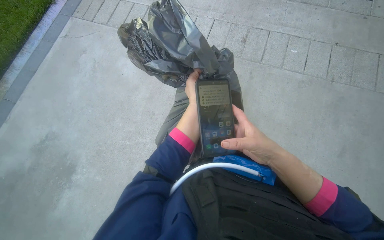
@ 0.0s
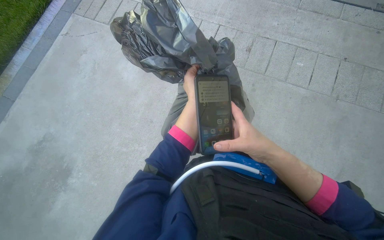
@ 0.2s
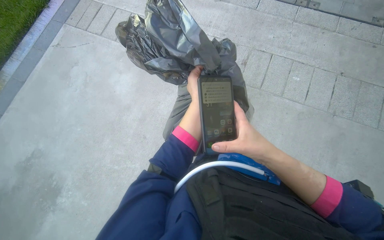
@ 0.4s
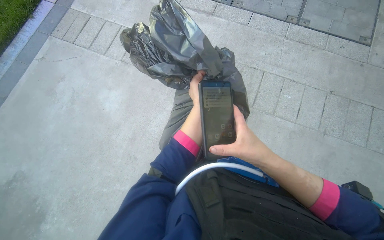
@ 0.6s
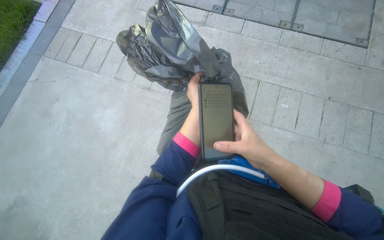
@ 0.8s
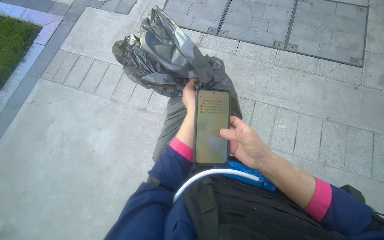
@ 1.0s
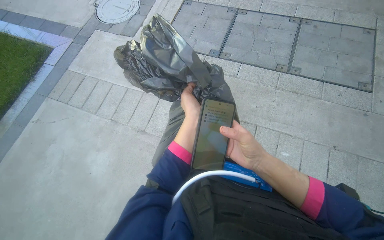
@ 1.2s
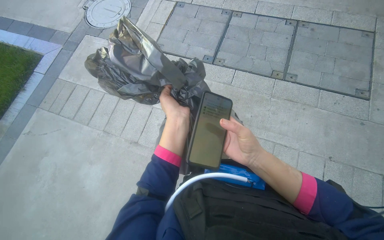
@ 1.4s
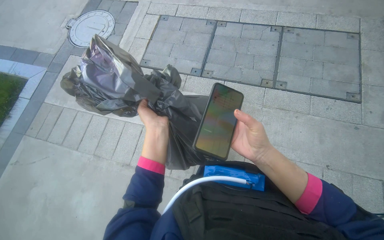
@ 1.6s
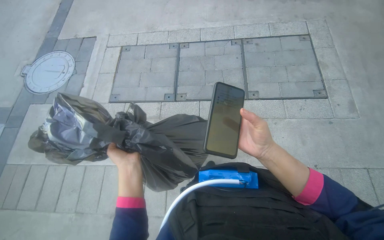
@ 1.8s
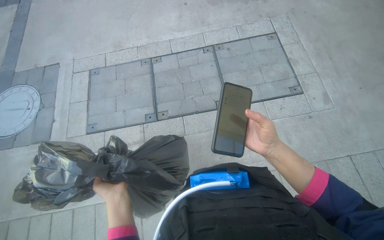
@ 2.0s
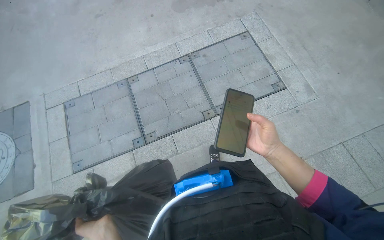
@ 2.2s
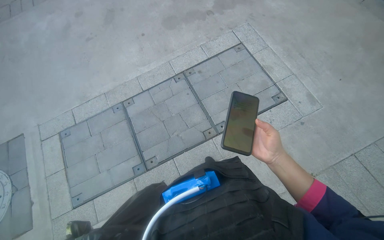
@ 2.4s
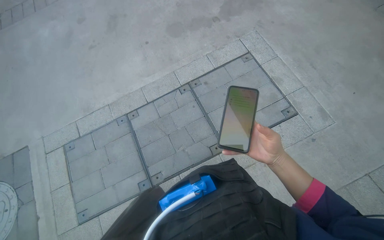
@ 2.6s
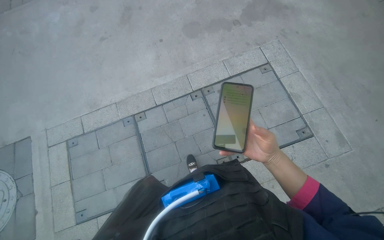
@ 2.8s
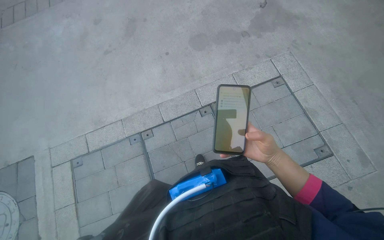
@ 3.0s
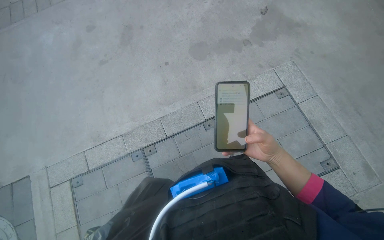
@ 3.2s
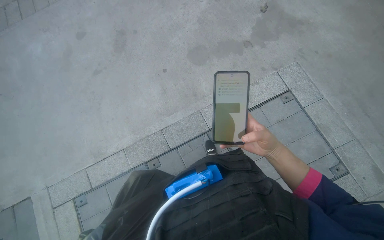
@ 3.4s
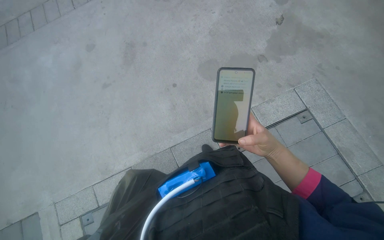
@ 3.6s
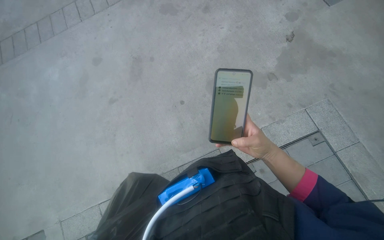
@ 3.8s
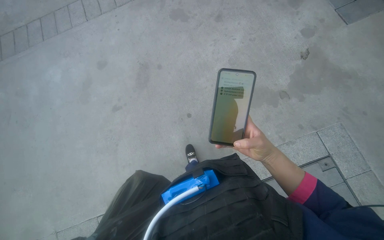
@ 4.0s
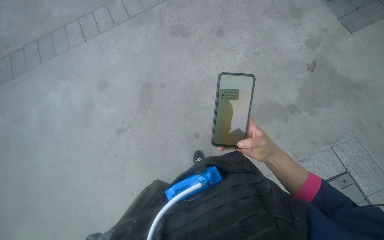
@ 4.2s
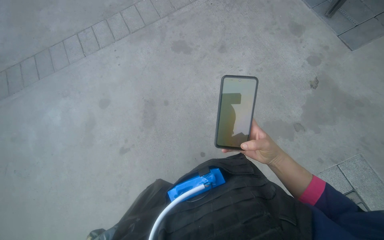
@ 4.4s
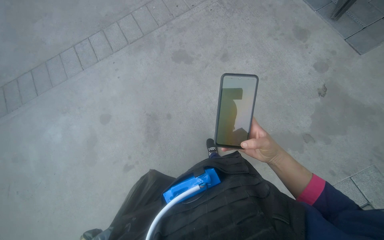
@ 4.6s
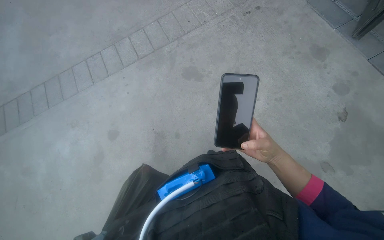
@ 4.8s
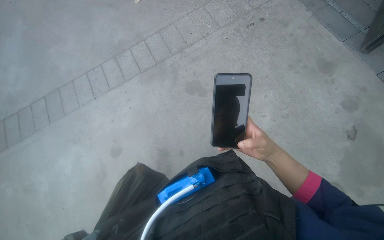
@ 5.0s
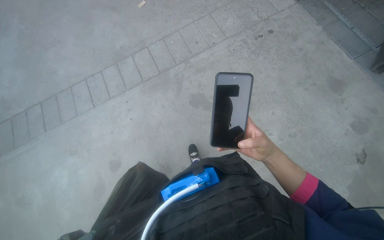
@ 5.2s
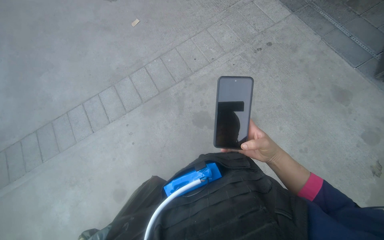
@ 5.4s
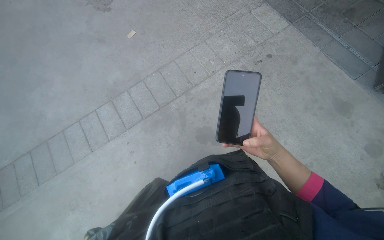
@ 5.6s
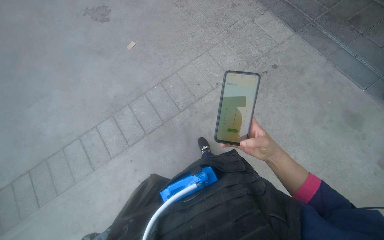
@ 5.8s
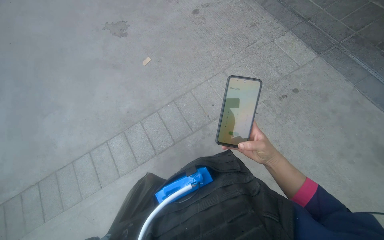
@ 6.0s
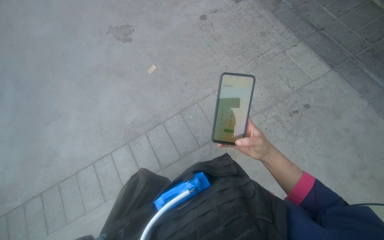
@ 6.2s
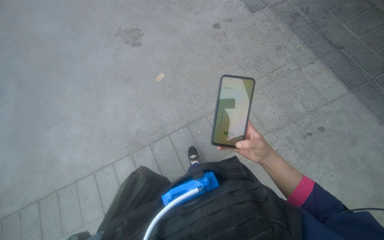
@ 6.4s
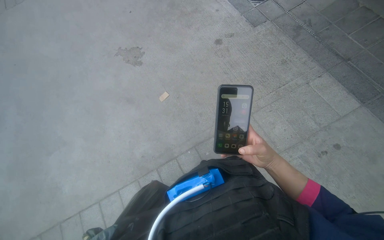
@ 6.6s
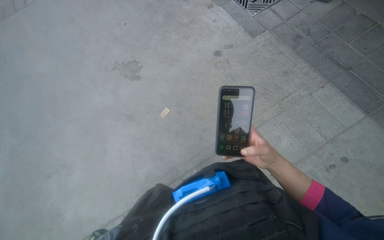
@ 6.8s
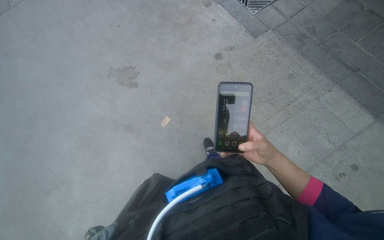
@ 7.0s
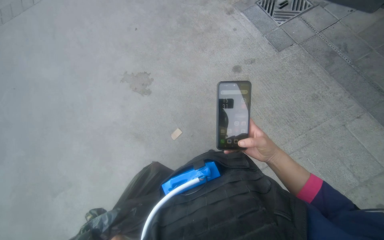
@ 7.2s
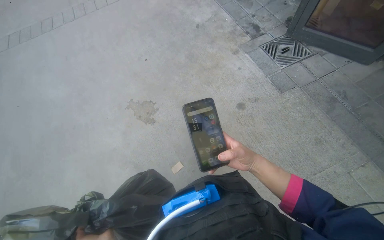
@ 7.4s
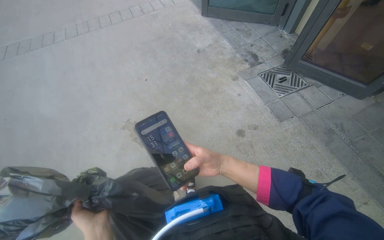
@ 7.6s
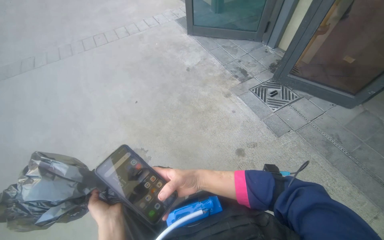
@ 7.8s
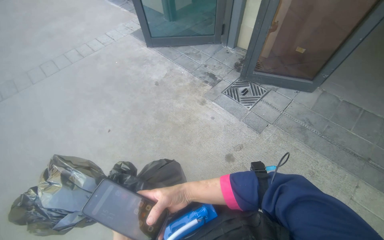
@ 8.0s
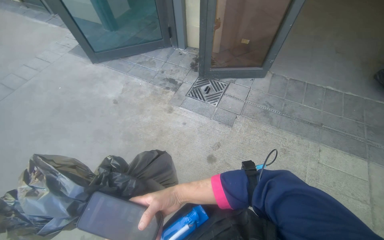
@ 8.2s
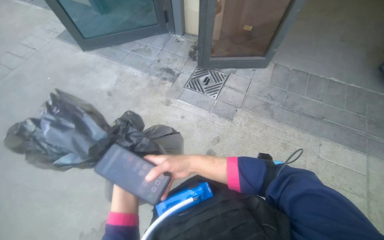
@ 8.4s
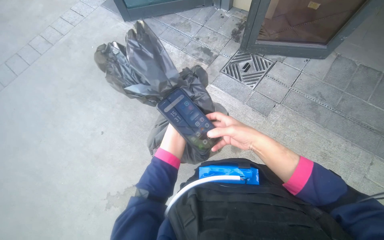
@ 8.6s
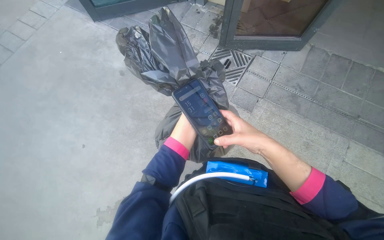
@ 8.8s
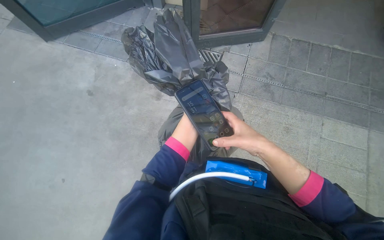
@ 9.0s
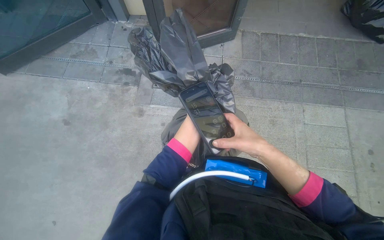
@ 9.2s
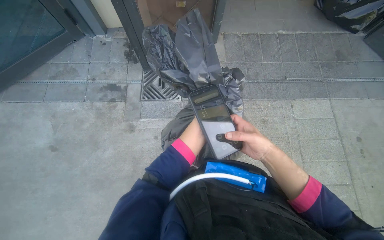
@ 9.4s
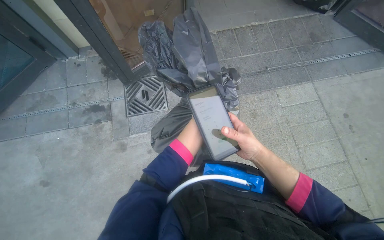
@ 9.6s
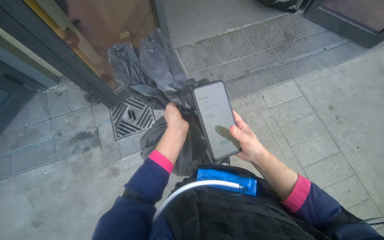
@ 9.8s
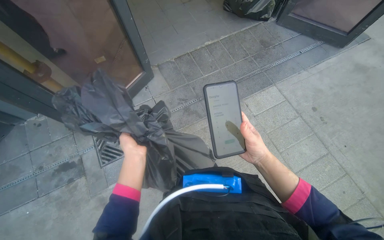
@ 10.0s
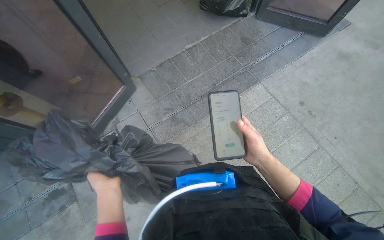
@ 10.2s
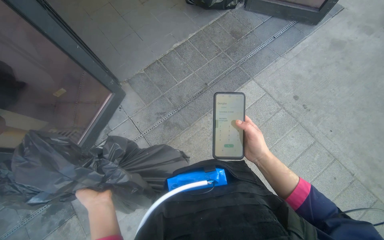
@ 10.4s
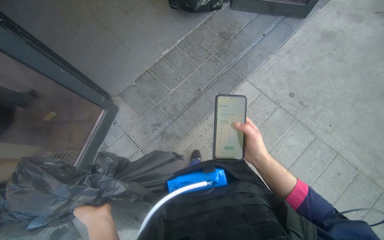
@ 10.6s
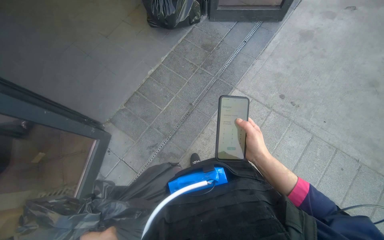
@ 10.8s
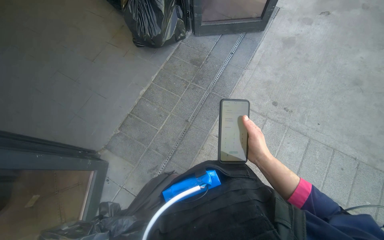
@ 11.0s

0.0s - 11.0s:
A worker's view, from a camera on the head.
Job: managing trash.
The whole recording: Transporting trash and items. The worker carries a trash bag and other items, moving through the building, opening doors, and descending stairs.
0.0s - 1.6s: The camera is carried some 1 m.
1.6s - 3.2s: The head travels about 1.5 m. The wearer looks about 40 degrees further to the right.
3.2s - 4.8s: The head travels some 1.5 m.
4.8s - 6.2s: The head travels roughly 1 m.
6.2s - 7.8s: The camera travels roughly 1.5 m. The camera pitches upward, by some 15 degrees.
7.8s - 9.4s: The wearer moves about 60 cm. The head rotates some 60 degrees to the right. The view tips downward by approximately 15 degrees.
9.4s - 11.0s: The wearer moves some 90 cm. The wearer's head swings some 60 degrees to the right.

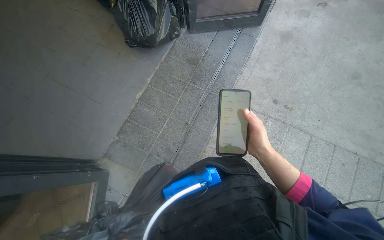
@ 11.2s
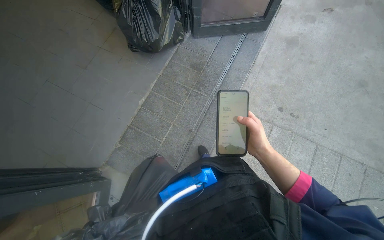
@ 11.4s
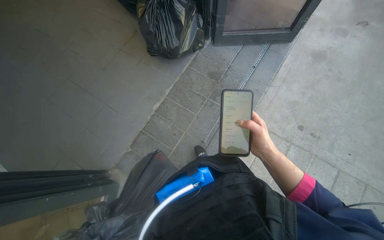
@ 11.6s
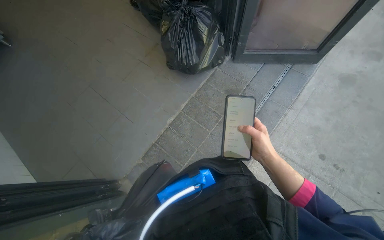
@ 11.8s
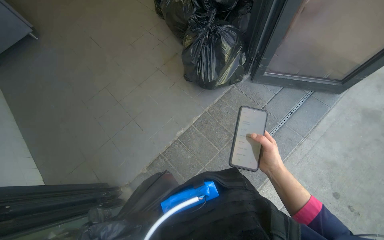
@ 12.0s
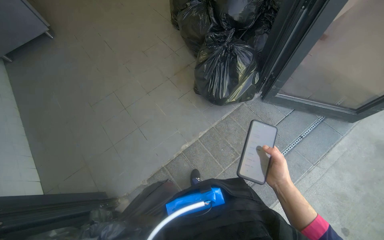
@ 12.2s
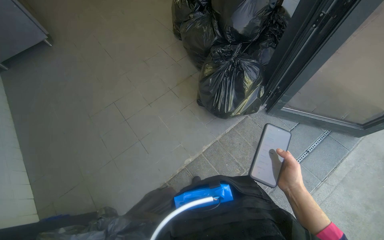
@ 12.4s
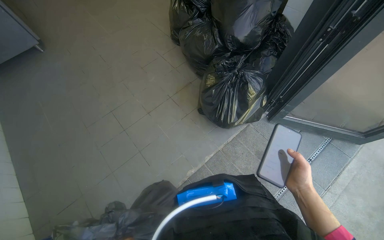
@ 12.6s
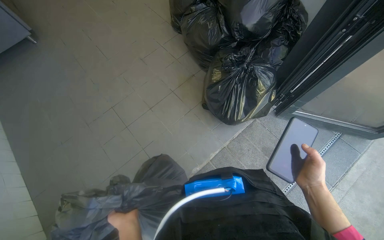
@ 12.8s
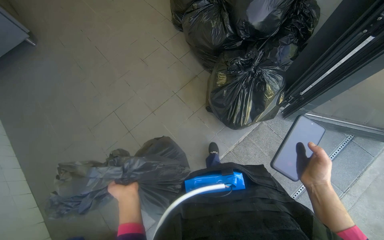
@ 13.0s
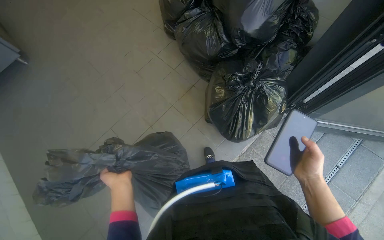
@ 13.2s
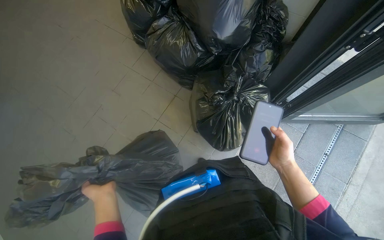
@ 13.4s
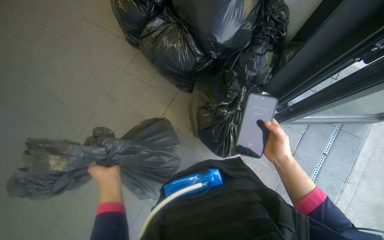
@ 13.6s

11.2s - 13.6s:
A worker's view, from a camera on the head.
Job: managing trash.
The whole recording: Transporting trash and items. The worker carries a trash bag and other items, moving through the building, opening doors, and descending stairs.
11.2s - 12.4s: The wearer moves some 60 cm.
12.4s - 13.6s: The camera is carried roughly 70 cm.

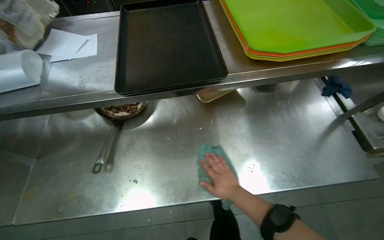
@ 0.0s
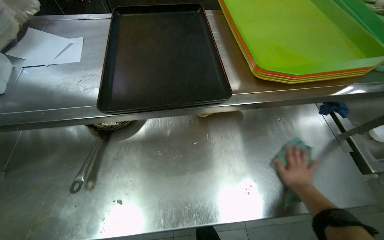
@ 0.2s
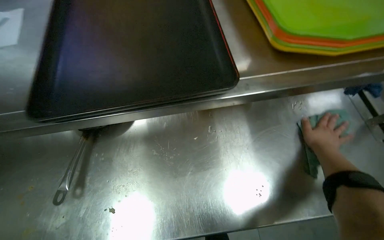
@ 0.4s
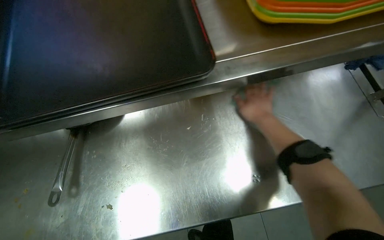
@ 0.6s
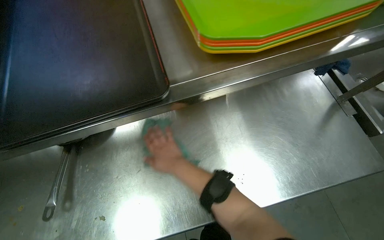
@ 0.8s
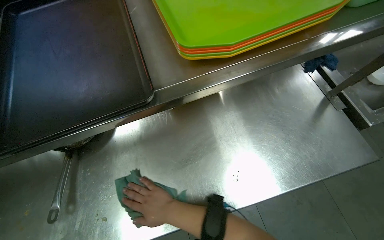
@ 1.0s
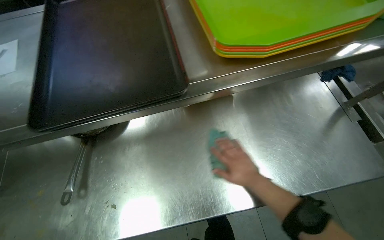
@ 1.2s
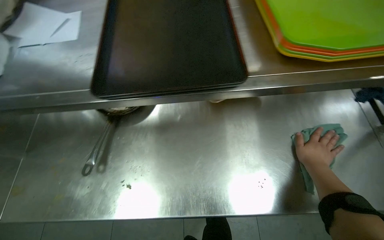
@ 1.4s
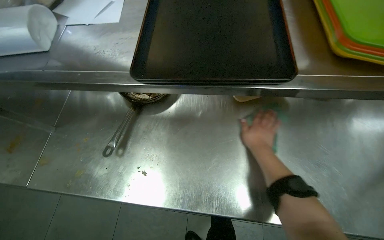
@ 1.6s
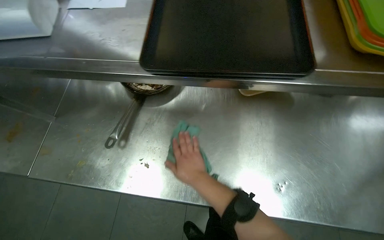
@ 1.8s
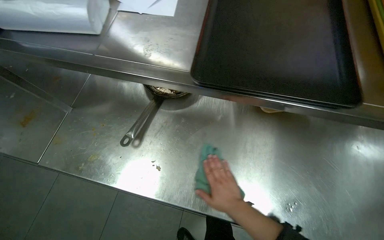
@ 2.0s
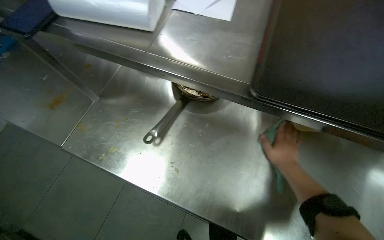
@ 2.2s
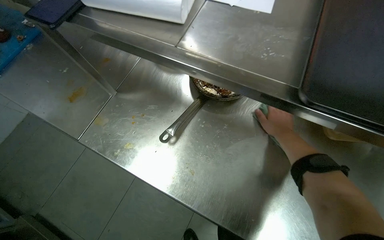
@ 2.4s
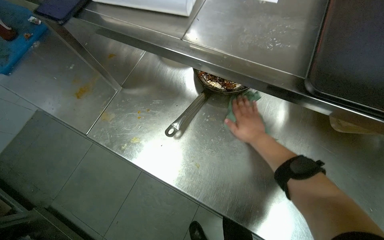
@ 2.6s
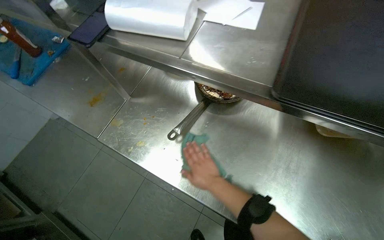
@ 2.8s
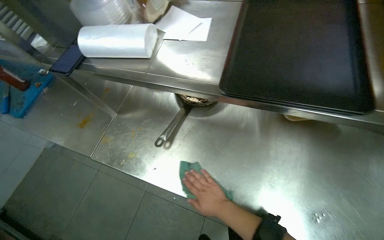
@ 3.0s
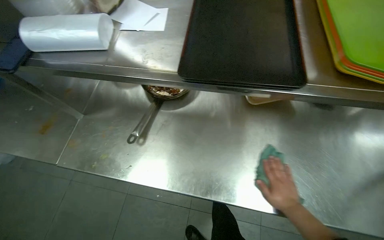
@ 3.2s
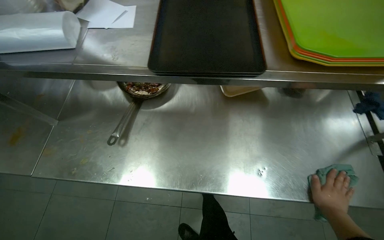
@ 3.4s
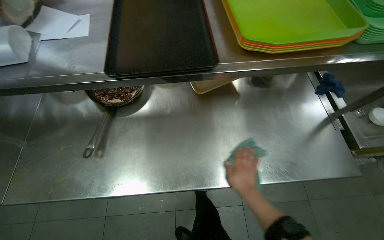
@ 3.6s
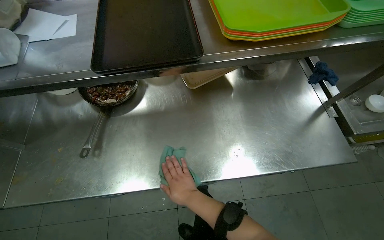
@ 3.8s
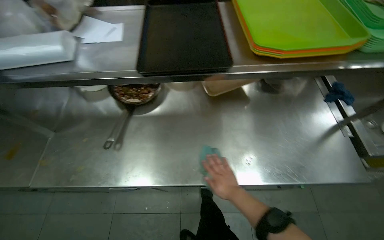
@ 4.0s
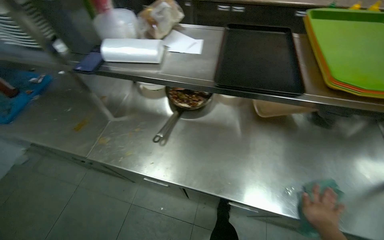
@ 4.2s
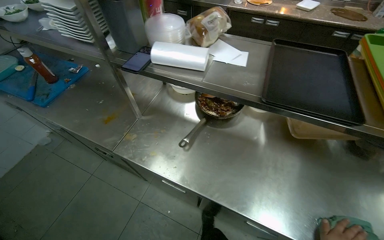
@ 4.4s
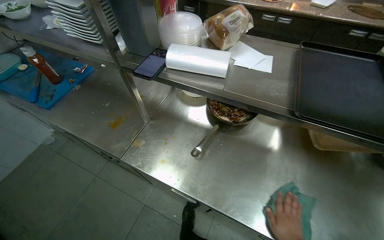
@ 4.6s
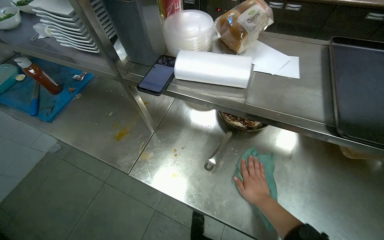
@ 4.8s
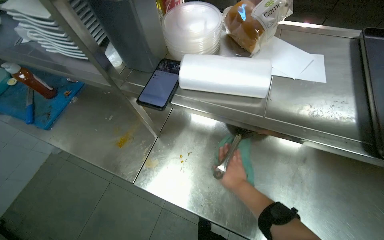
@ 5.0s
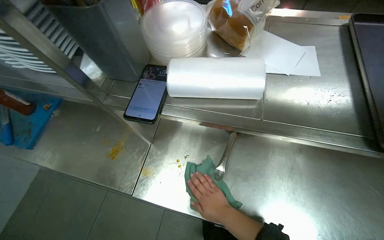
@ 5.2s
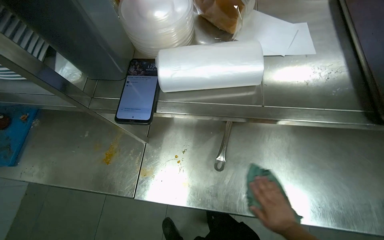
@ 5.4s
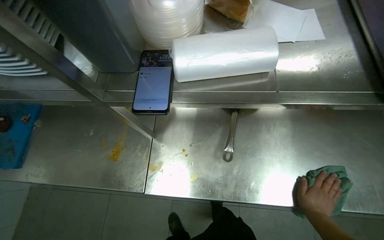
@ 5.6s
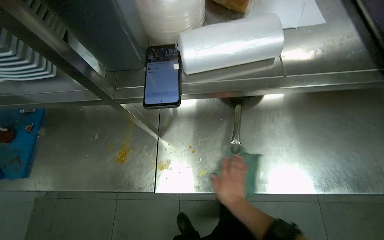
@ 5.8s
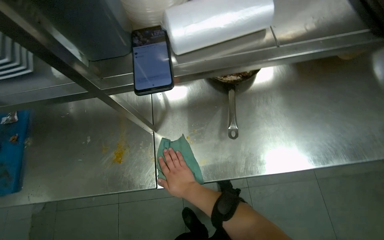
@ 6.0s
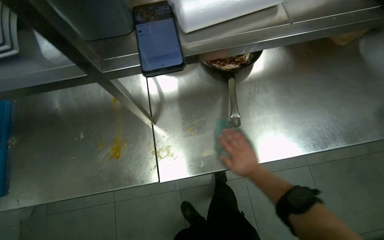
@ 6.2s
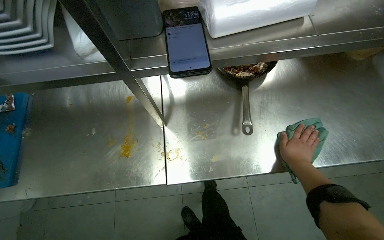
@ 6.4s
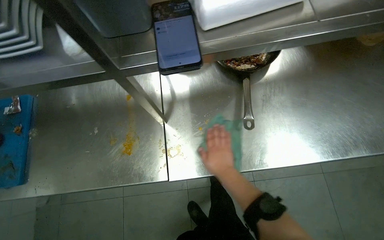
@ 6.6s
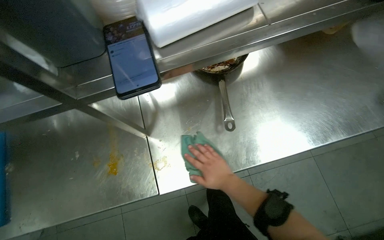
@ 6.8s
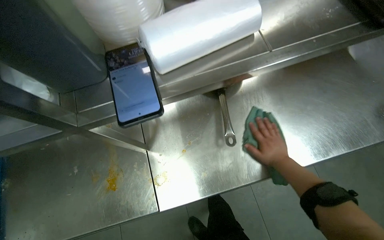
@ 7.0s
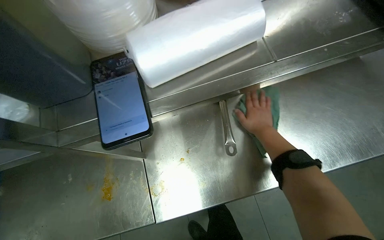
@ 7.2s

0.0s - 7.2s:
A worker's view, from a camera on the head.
Job: cleaning kitchen.
The whole recording: Wiping kitchen counter. The worker wipes the stainless steel kitchen counter with a green cloth.
0.0s - 1.4s: The right hand swings left and right, some 40 cm each way, with 2 reversals.
1.4s - 2.8s: The head turns to the left by about 30 degrees. The right hand moves left and right over approximately 30 cm, changing direction 2 times.
2.8s - 4.4s: The wearer looks roughly 15 degrees further upward.
4.4s - 5.8s: The view tips downward by some 15 degrees.
5.8s - 7.2s: The right hand goes left and right, some 35 cm each way, reversing 3 times.
